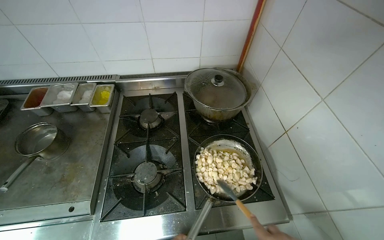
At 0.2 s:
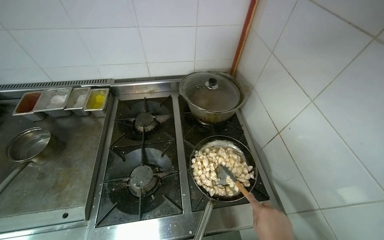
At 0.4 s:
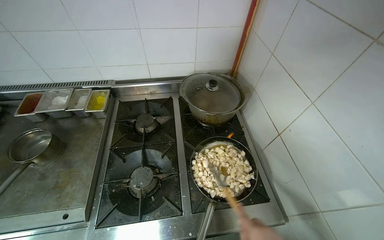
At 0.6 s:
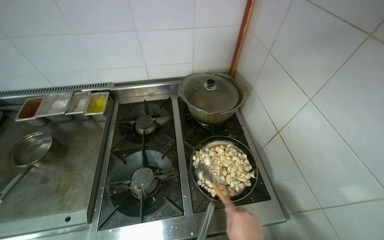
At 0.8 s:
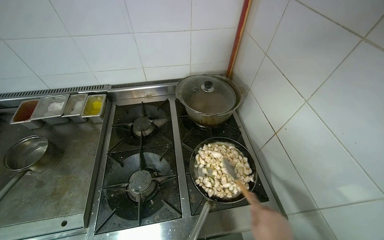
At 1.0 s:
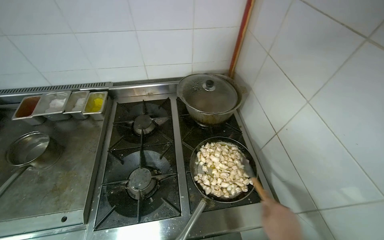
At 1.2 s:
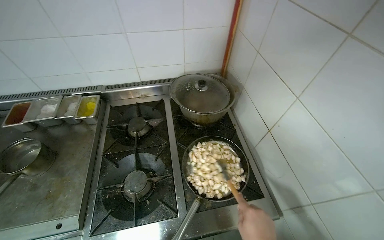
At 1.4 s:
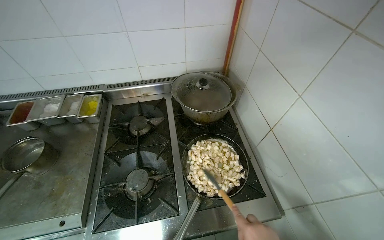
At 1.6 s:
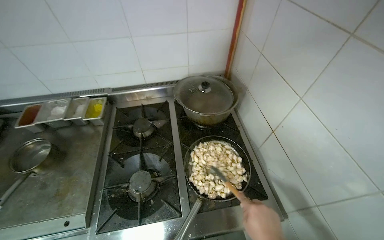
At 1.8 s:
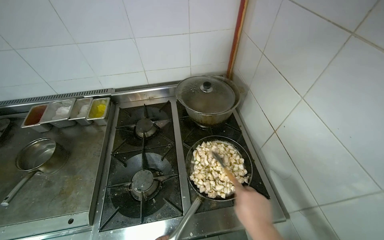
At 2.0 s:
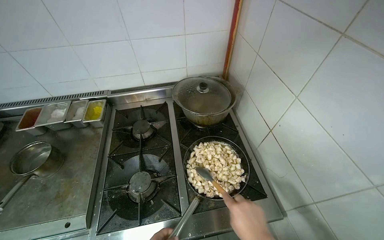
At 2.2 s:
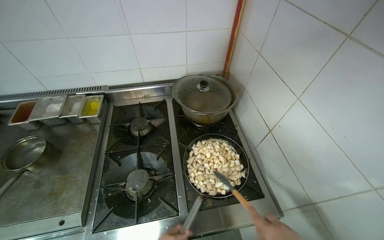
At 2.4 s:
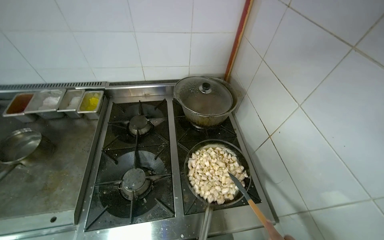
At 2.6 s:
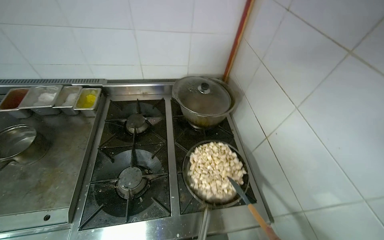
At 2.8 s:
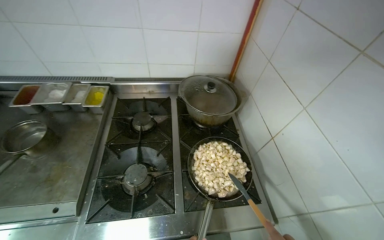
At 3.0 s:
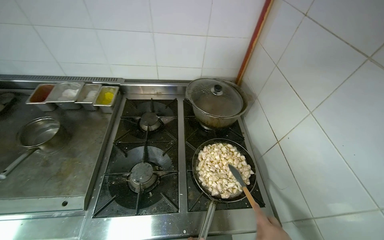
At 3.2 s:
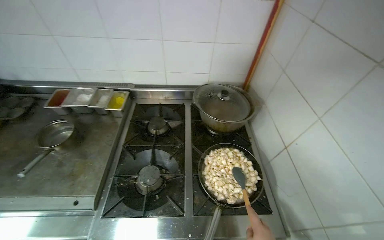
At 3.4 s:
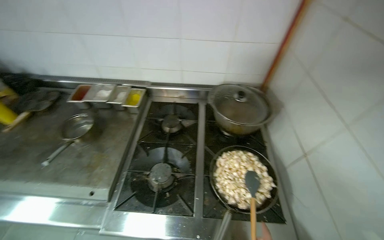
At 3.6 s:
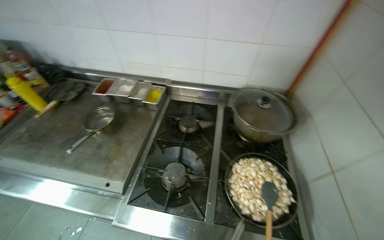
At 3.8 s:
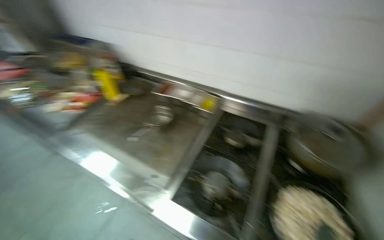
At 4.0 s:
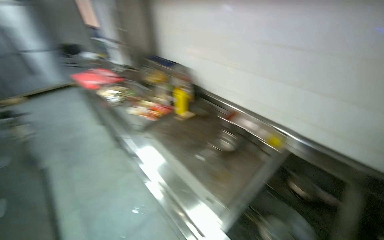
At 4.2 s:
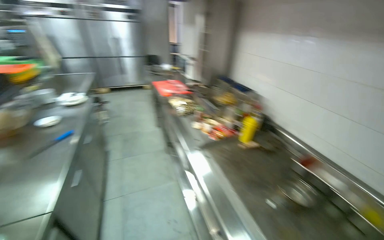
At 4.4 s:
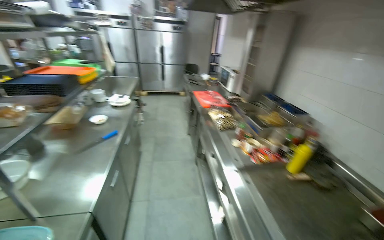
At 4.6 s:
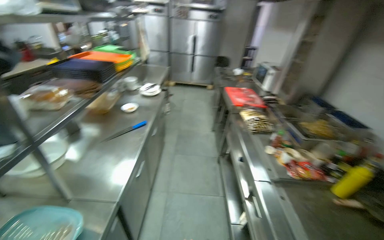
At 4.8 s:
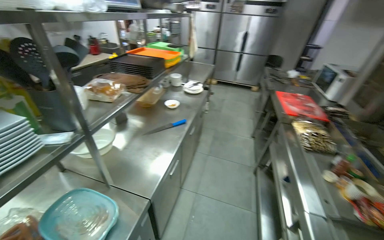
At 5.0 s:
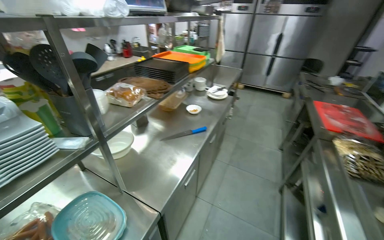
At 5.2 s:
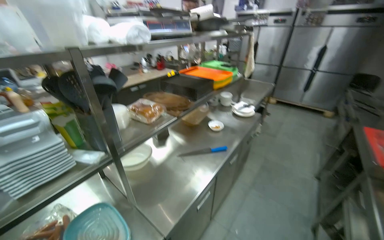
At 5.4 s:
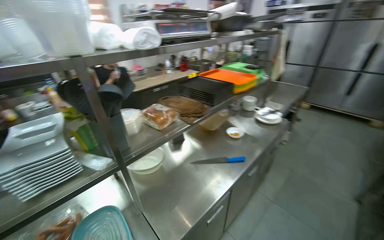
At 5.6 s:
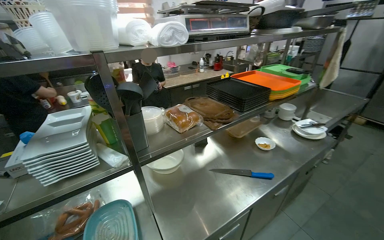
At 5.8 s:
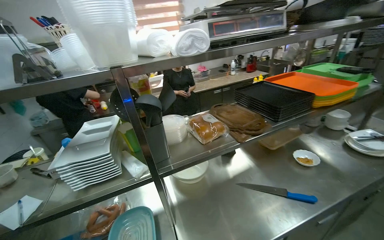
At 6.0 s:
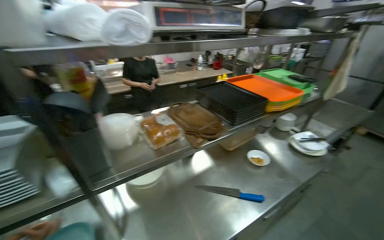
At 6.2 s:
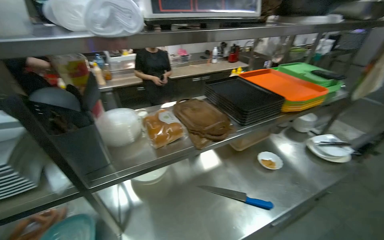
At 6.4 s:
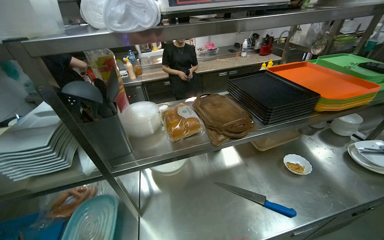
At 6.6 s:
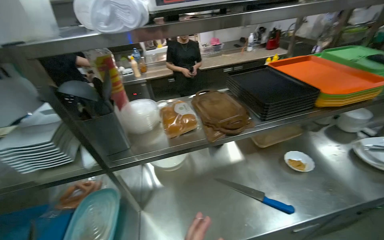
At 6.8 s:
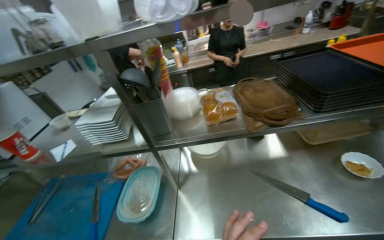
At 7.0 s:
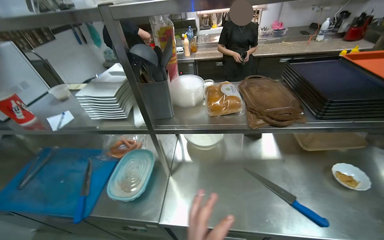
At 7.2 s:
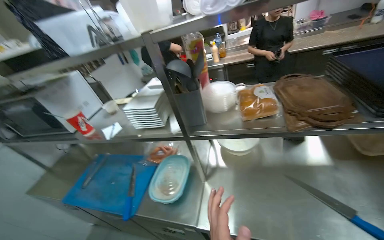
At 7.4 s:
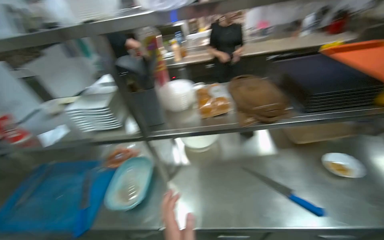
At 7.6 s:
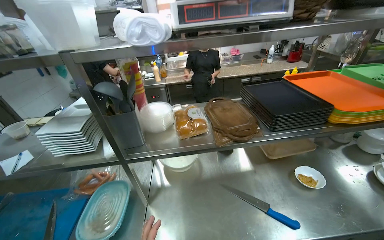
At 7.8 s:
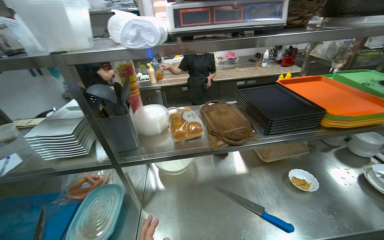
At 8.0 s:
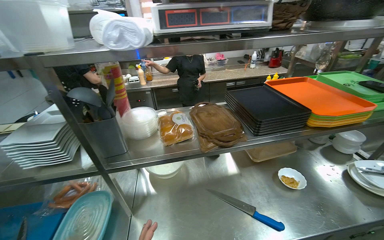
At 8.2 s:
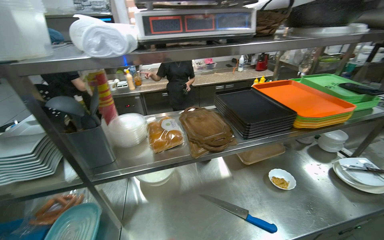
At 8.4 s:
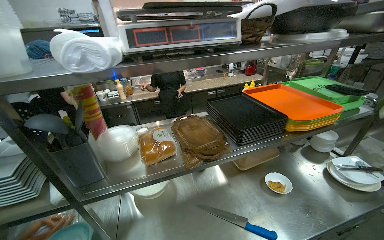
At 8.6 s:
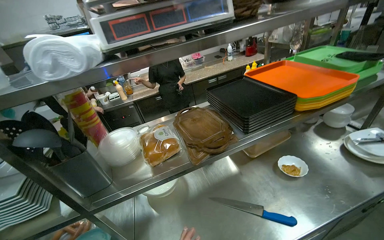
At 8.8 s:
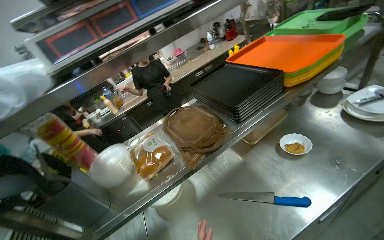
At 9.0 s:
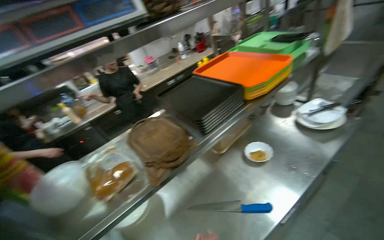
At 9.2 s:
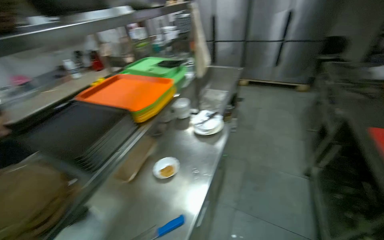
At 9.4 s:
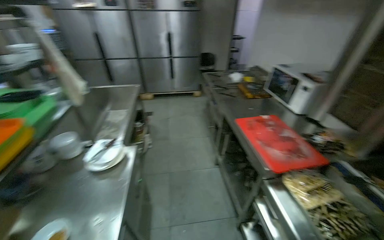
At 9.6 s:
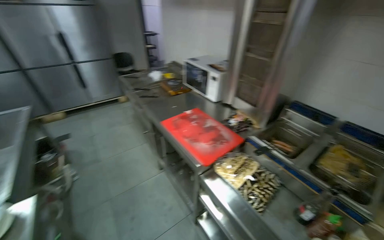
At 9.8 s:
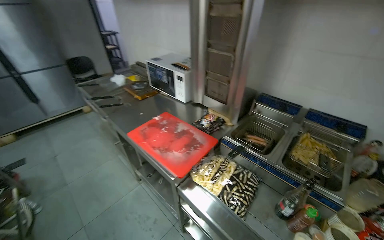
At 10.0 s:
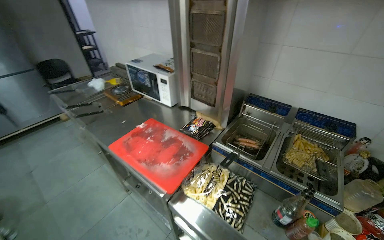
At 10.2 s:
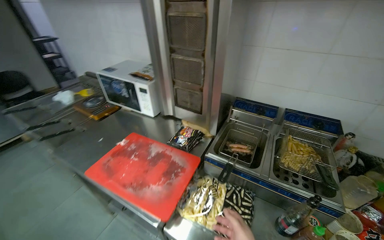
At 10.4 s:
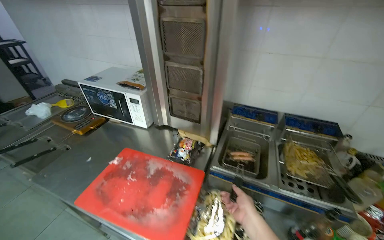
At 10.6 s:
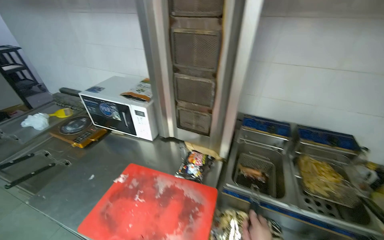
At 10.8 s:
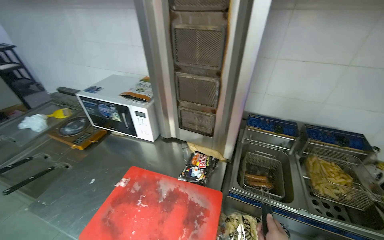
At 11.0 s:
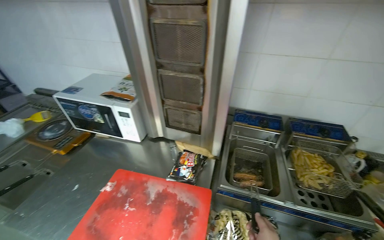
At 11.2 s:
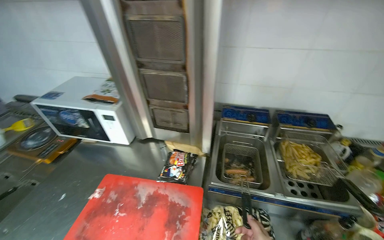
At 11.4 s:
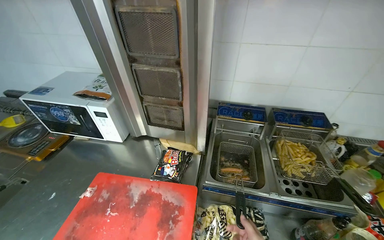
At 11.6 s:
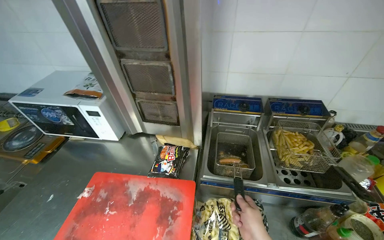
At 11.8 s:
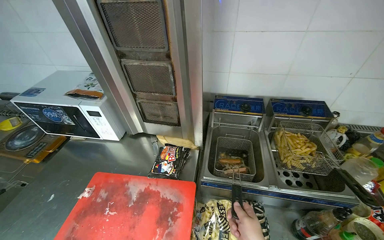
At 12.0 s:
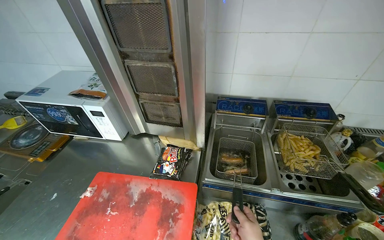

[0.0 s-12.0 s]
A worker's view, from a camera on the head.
Job: cooking food.
The whole recording: Cooking food in pan. The worker turns on the stove, stirs food in a pan, and adds chopped onion to it.
3.0 to 4.4 s: The head travels about 70 cm. The wearer's head swings roughly 85 degrees to the left. The wearer looks roughly 20 degrees further upward.
4.4 to 6.0 s: The wearer moves roughly 70 cm. The wearer's head swings roughly 70 degrees to the left.
6.0 to 7.6 s: The head turns to the left by about 25 degrees.
7.6 to 9.0 s: The head turns to the right by roughly 30 degrees.
9.0 to 10.4 s: The head travels some 80 cm. The wearer looks some 125 degrees further to the right.
10.4 to 12.0 s: The camera is carried about 1.5 m.

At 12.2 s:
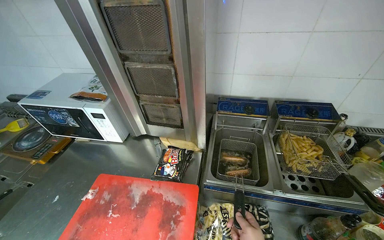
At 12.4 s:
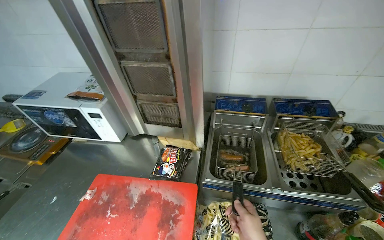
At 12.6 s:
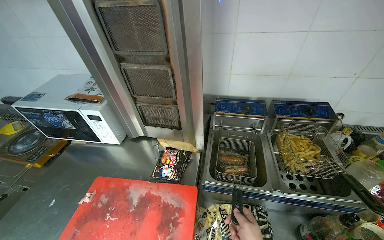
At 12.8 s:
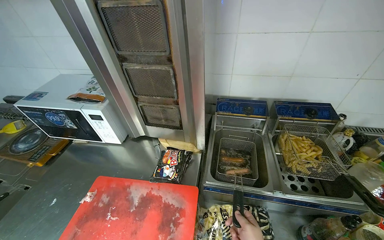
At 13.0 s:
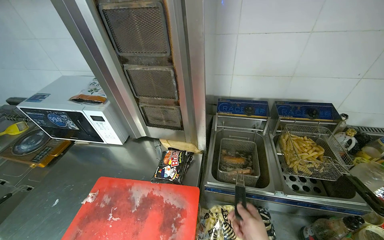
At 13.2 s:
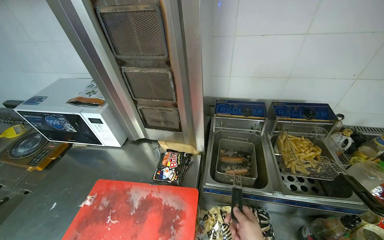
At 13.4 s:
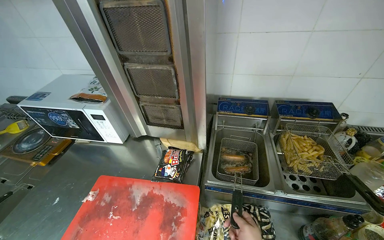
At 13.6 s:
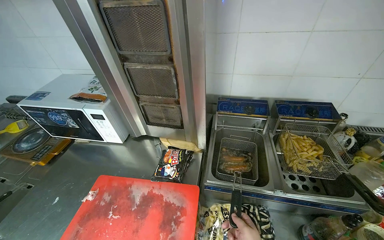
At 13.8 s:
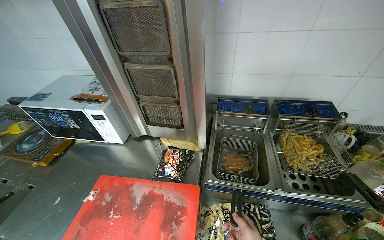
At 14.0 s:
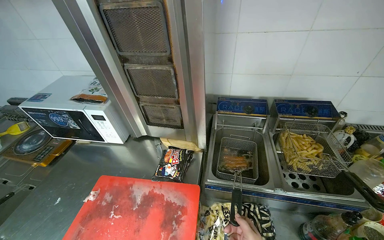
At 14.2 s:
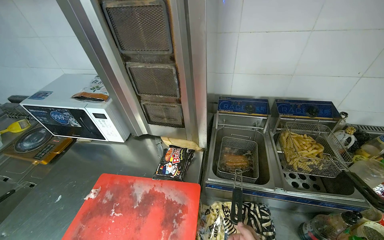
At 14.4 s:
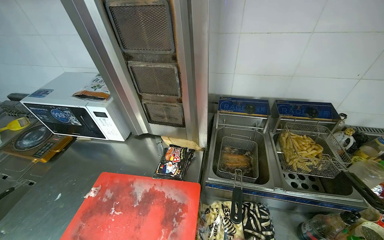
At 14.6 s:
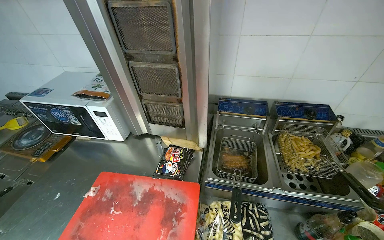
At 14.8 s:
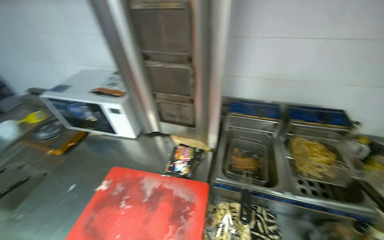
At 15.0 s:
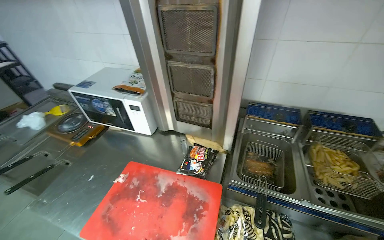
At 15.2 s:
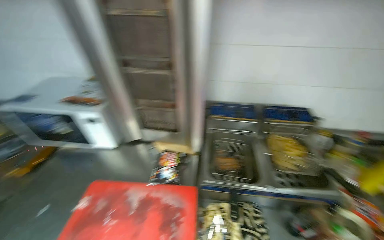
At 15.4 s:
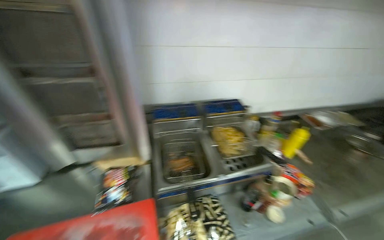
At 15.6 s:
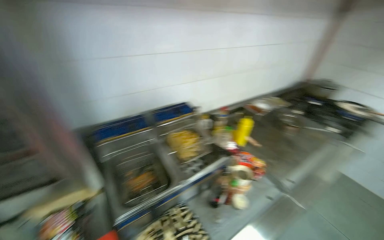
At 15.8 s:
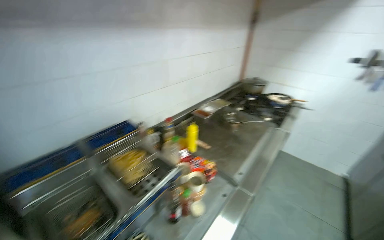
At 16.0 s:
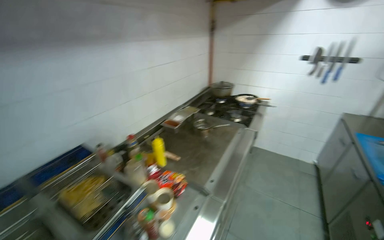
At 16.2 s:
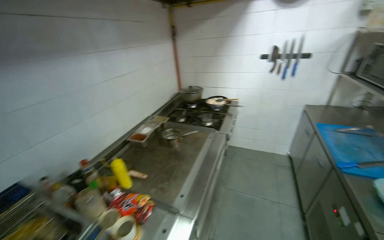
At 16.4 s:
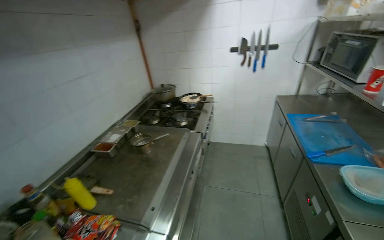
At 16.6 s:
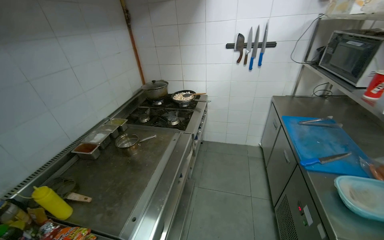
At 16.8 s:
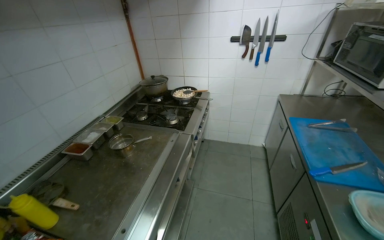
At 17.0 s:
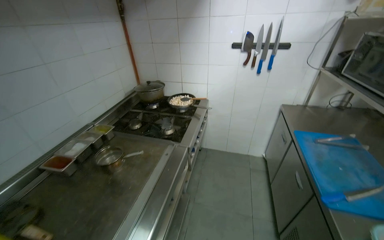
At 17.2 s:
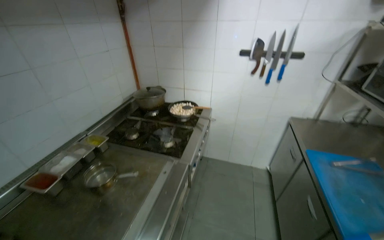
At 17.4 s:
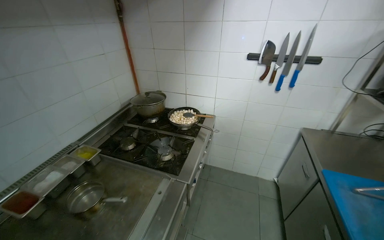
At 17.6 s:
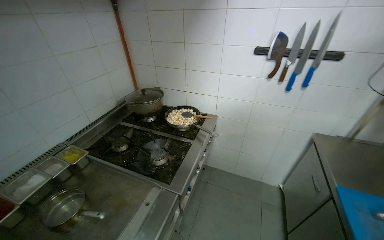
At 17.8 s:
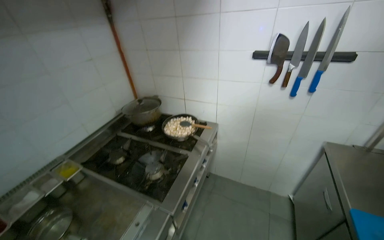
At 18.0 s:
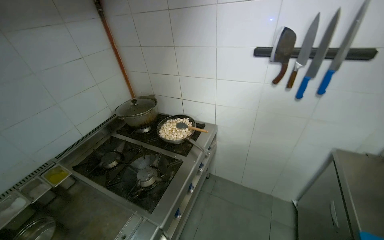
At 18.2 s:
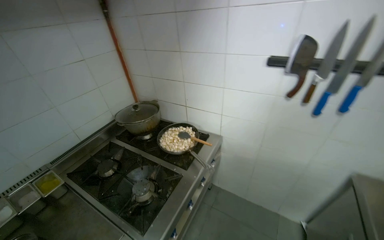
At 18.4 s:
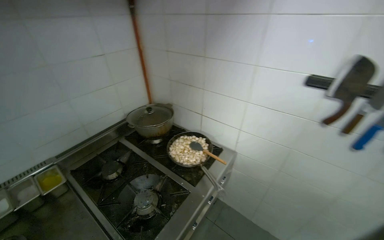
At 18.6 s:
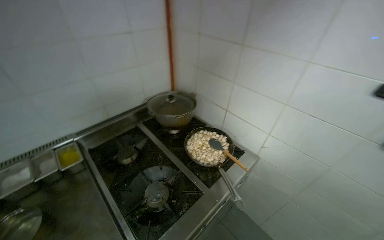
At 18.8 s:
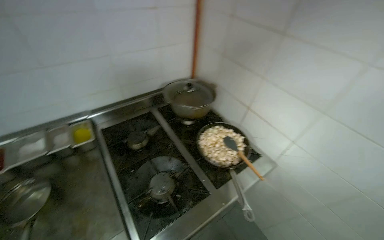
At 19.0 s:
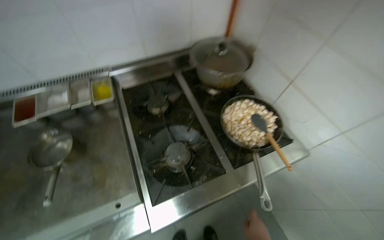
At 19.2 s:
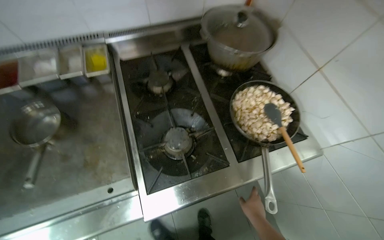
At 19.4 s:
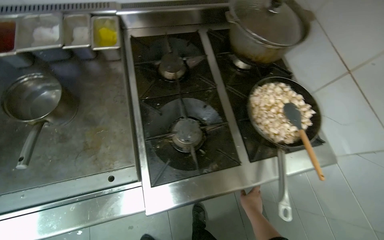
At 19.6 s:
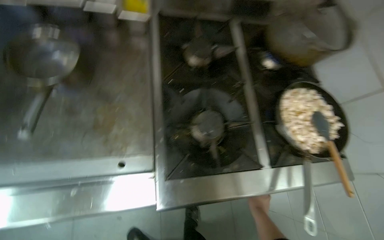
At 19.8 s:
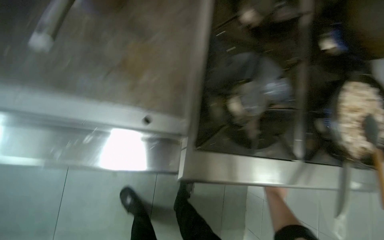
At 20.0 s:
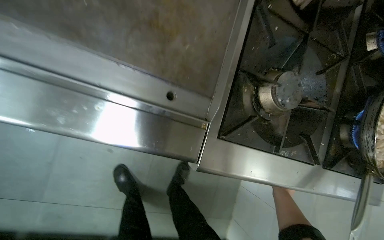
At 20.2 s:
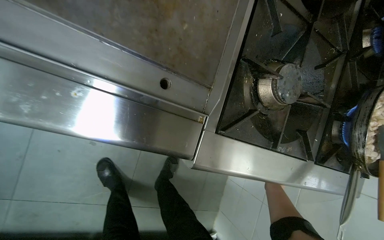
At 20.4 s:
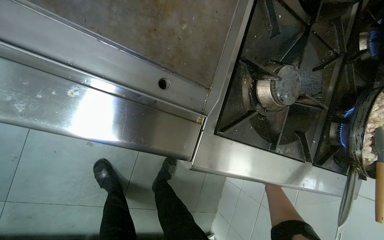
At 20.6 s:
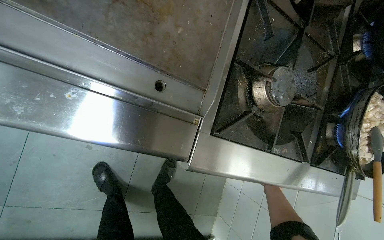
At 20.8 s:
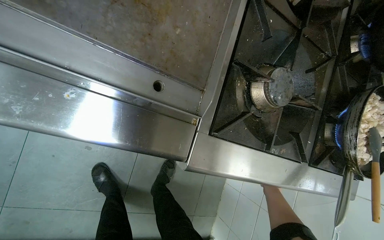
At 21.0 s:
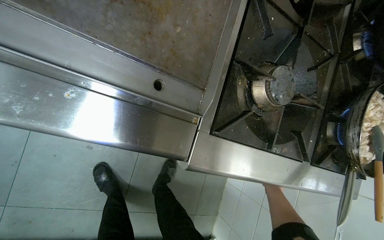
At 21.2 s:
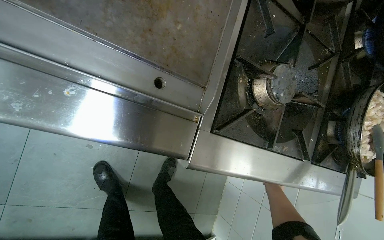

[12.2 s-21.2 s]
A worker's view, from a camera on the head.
Job: cooking food.
The whole recording: Cooking food in pan. The worker turns on the stove, stirs food in a pan, and adds chopped onion to it.
15.2 to 16.6 s: The wearer moves about 80 cm. The wearer looks some 85 degrees further to the right.
16.6 to 18.2 s: The head travels approximately 1 m.
18.2 to 19.8 s: The head travels roughly 60 cm. The head turns to the left by some 65 degrees. The view tips downward by approximately 40 degrees.
